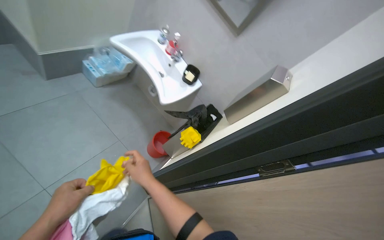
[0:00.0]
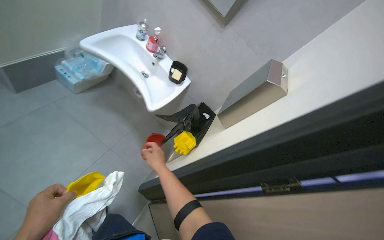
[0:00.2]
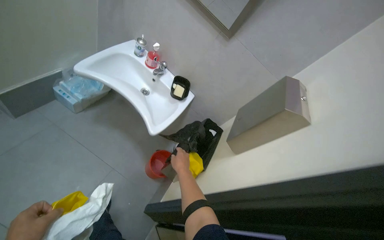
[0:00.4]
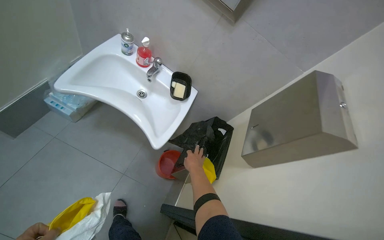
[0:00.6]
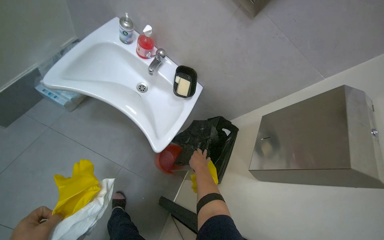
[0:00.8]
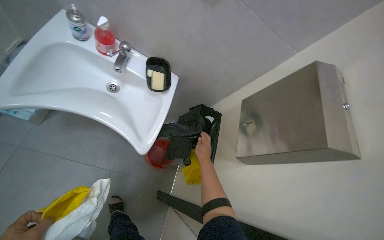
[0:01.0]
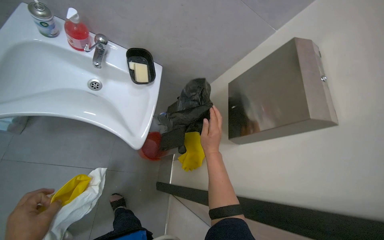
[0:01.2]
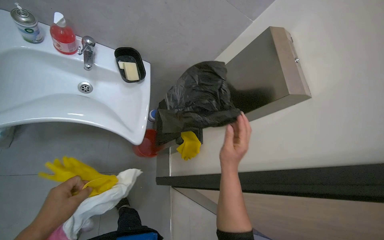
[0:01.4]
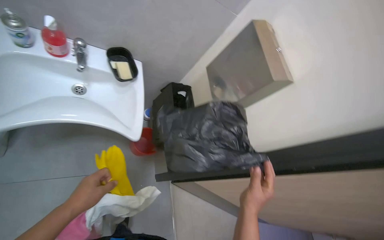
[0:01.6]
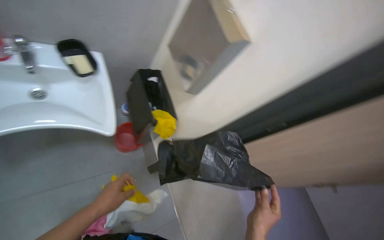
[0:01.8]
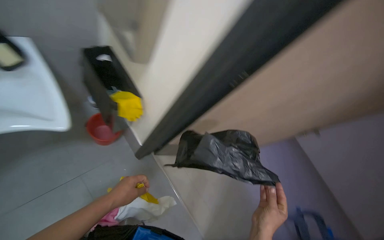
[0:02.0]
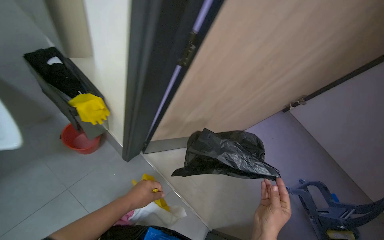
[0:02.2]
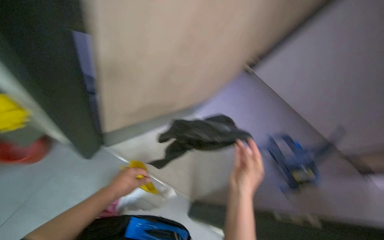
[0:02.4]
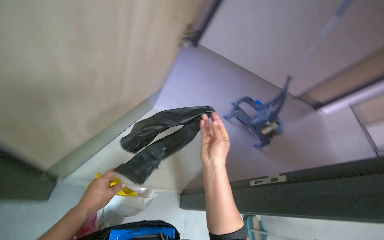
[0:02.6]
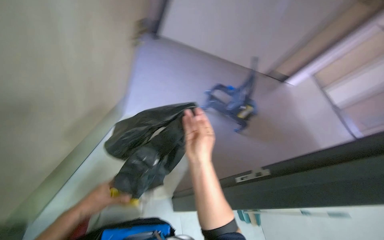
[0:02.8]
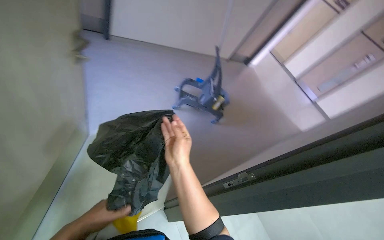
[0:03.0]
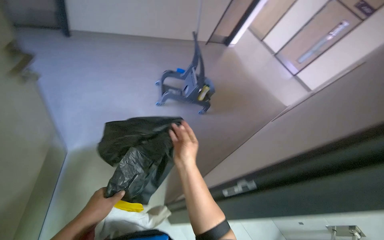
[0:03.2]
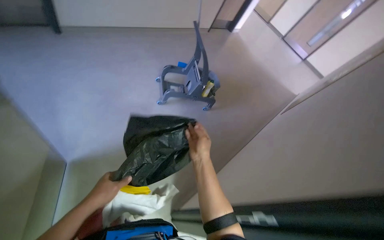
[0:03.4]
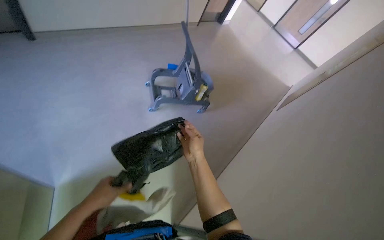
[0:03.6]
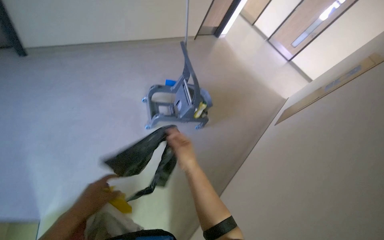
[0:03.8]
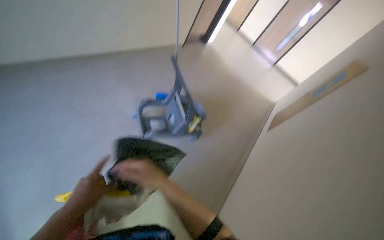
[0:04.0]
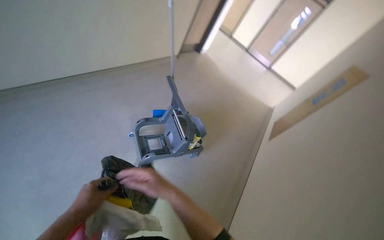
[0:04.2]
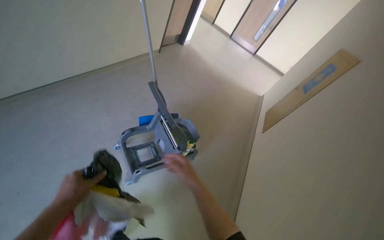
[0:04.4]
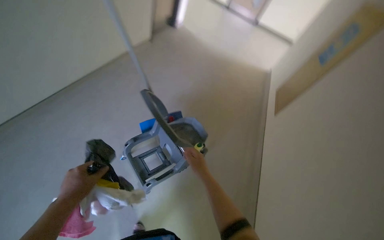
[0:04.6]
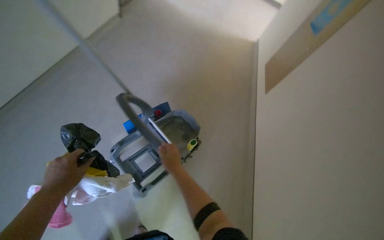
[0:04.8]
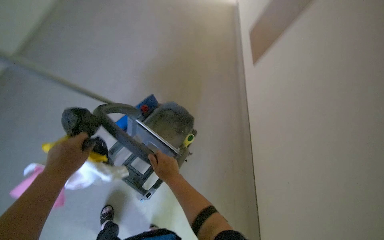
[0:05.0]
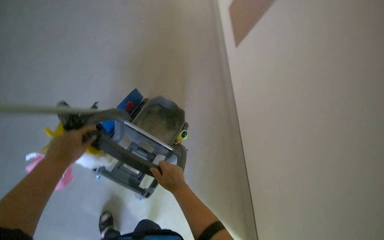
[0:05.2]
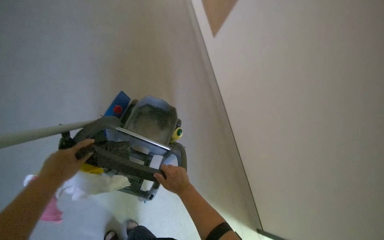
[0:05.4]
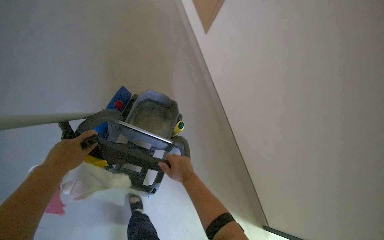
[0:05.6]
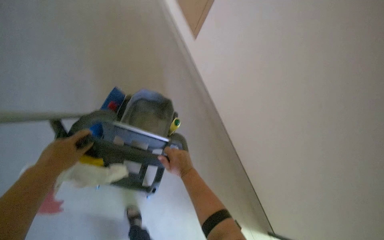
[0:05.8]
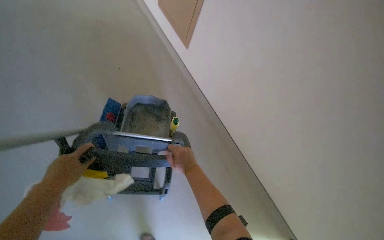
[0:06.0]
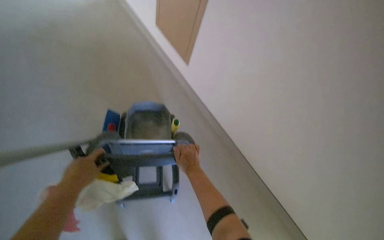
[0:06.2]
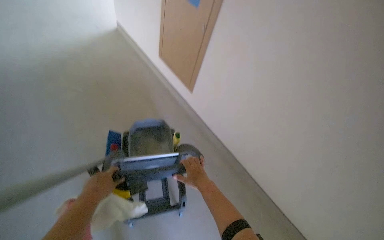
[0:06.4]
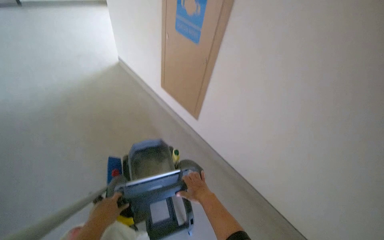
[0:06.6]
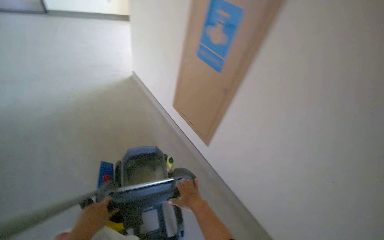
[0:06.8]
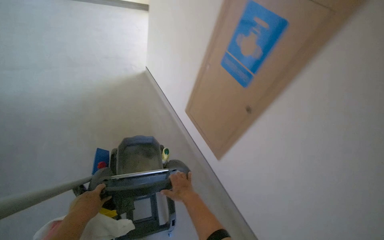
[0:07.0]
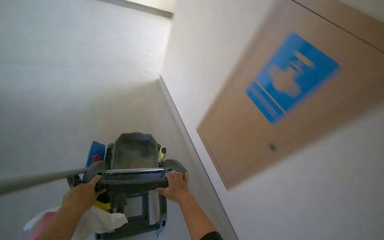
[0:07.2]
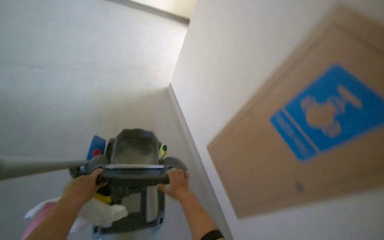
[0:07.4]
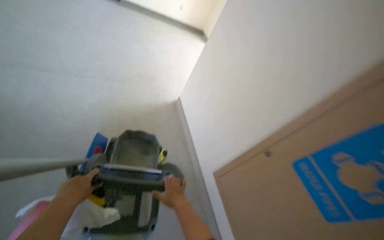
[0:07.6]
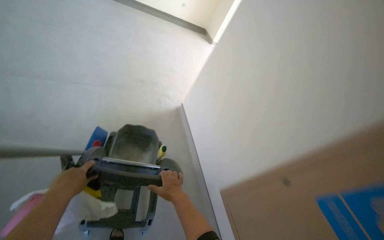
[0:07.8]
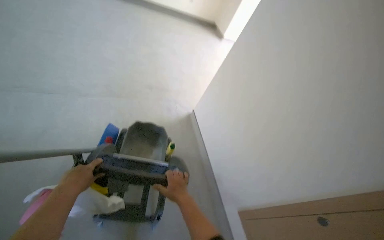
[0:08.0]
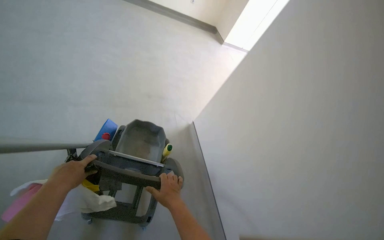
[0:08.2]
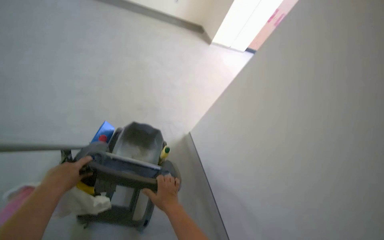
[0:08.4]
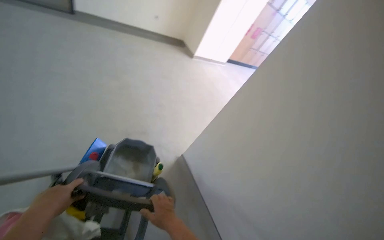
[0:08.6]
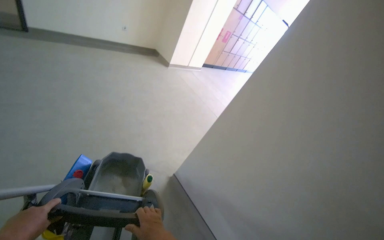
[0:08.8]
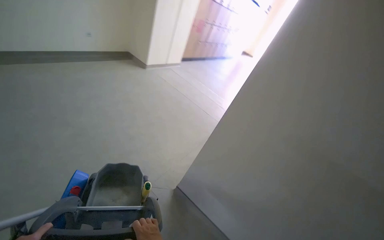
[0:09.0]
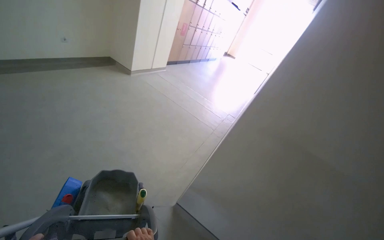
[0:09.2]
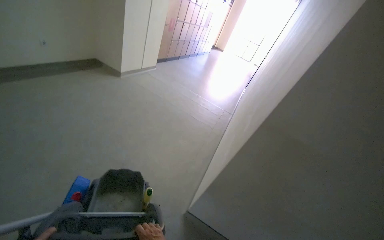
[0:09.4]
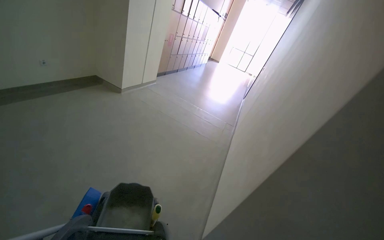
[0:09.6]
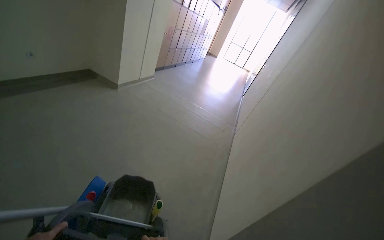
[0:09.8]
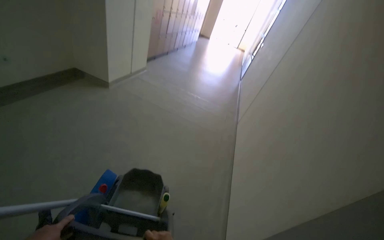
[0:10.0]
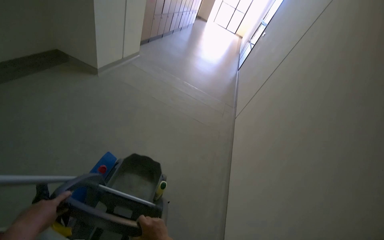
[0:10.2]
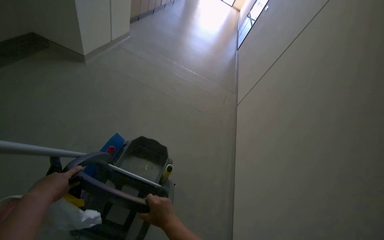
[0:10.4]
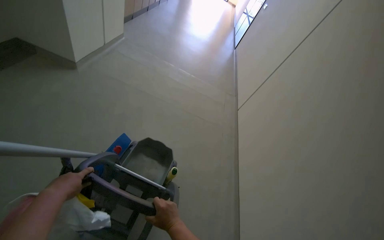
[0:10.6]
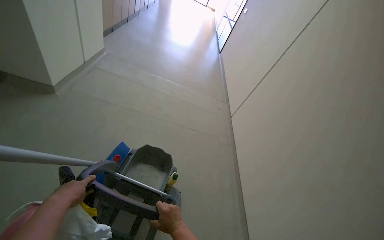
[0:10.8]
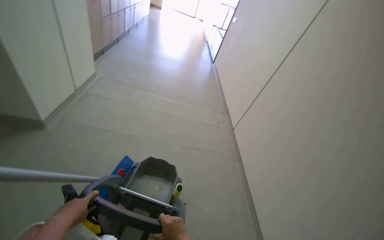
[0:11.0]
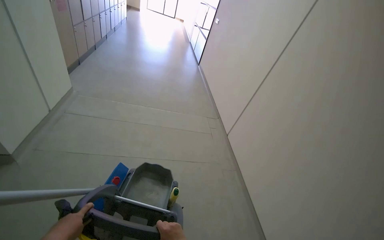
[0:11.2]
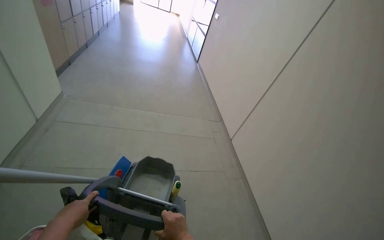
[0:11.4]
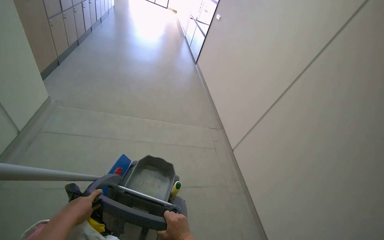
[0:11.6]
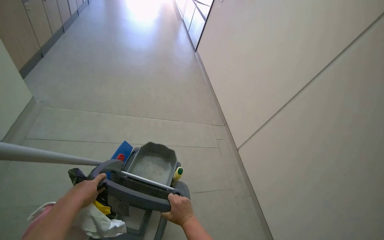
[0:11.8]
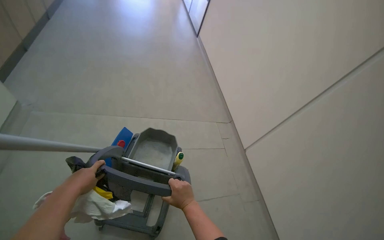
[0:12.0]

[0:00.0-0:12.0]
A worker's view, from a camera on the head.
Job: organizing items.
The whole recording: Bringing components to work area. The worker takes the required components and brings them to the work area.
0:00.0 to 0:01.6: The head travels some 60 cm. The head rotates about 45 degrees to the right. The wearer looks about 30 degrees further downward.
0:01.6 to 0:03.0: The camera travels about 80 cm. The head turns to the right by some 95 degrees. The wearer looks about 35 degrees further downward.
0:03.0 to 0:04.4: The wearer moves roughly 1 m. The wearer's head swings about 30 degrees to the right.
0:04.4 to 0:06.0: The wearer moves approximately 70 cm. The wearer looks approximately 55 degrees further to the right. The wearer looks approximately 35 degrees further downward.
0:06.0 to 0:07.6: The view tilts approximately 20 degrees upward.
0:10.4 to 0:12.0: The head travels approximately 60 cm. The wearer looks about 25 degrees further to the right.

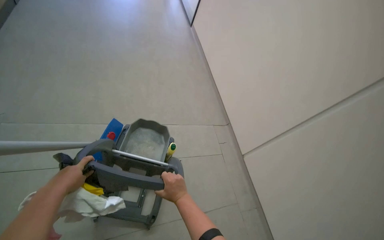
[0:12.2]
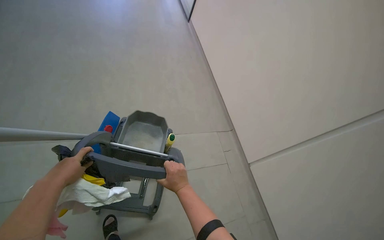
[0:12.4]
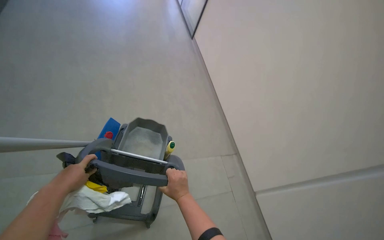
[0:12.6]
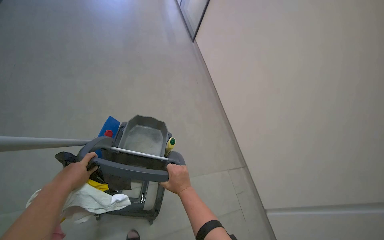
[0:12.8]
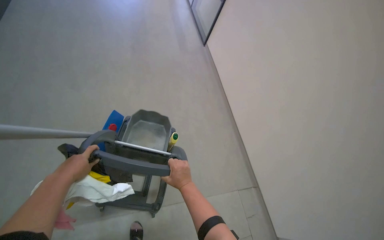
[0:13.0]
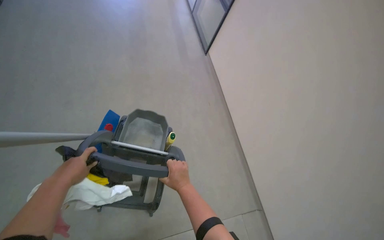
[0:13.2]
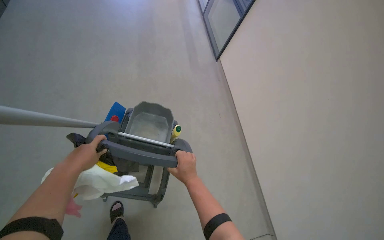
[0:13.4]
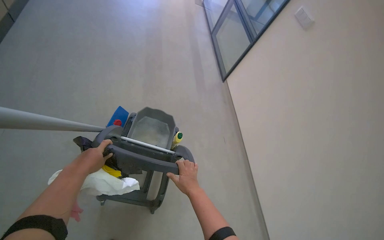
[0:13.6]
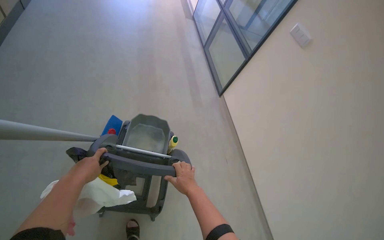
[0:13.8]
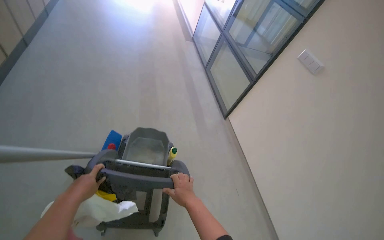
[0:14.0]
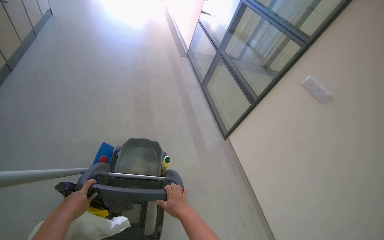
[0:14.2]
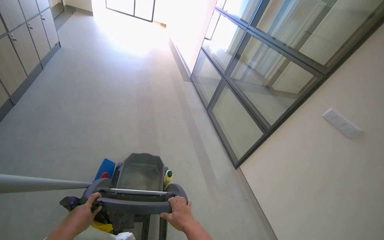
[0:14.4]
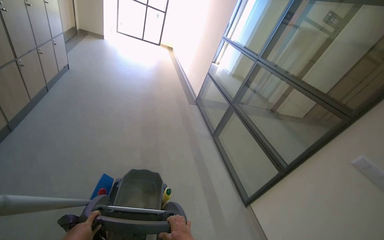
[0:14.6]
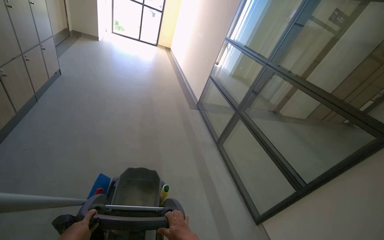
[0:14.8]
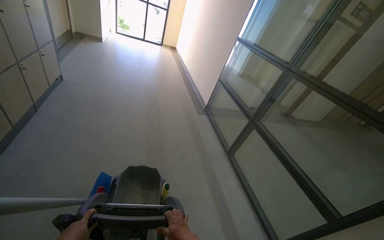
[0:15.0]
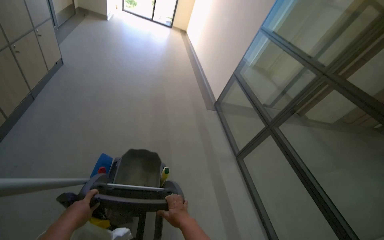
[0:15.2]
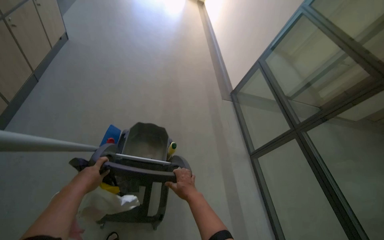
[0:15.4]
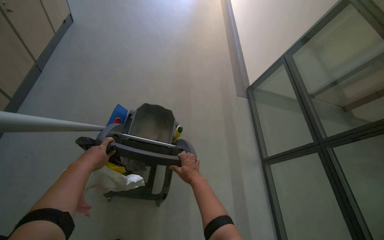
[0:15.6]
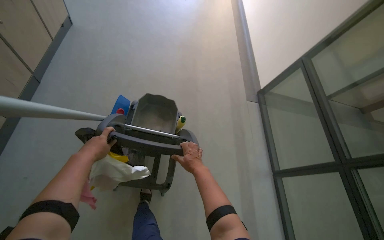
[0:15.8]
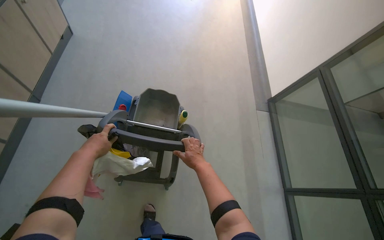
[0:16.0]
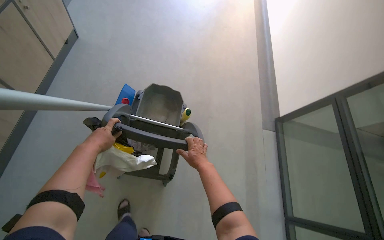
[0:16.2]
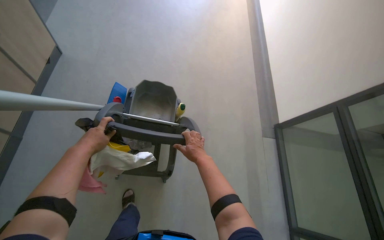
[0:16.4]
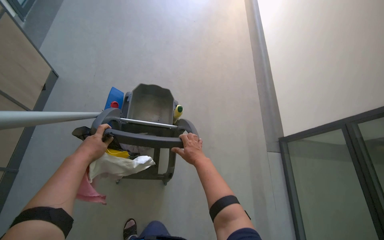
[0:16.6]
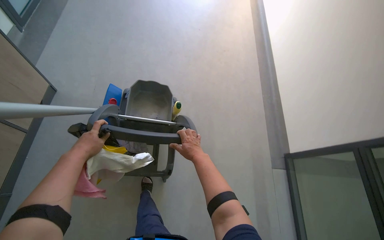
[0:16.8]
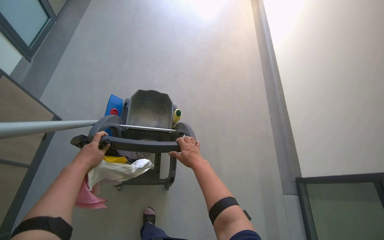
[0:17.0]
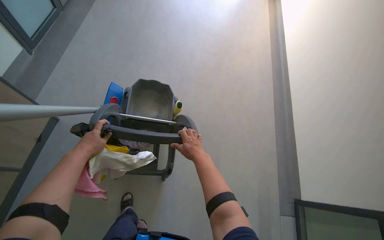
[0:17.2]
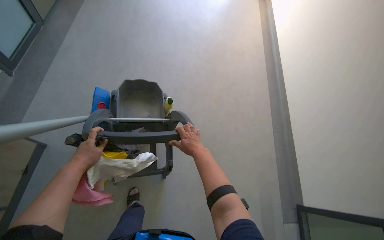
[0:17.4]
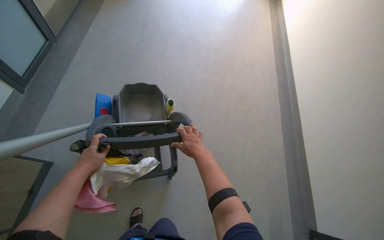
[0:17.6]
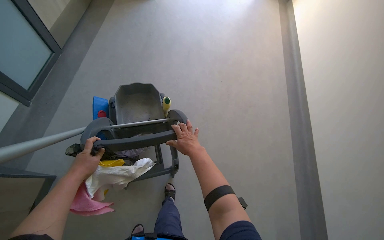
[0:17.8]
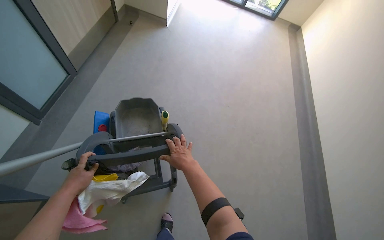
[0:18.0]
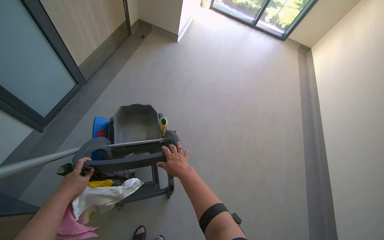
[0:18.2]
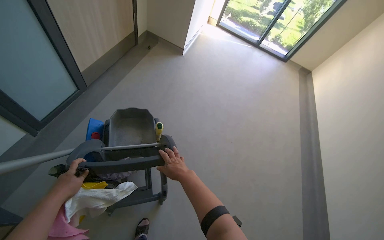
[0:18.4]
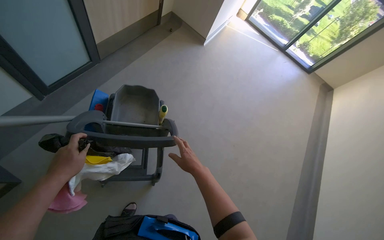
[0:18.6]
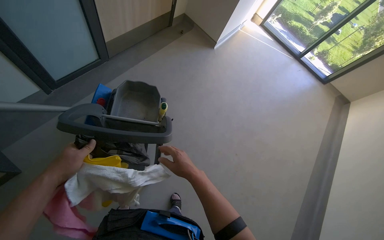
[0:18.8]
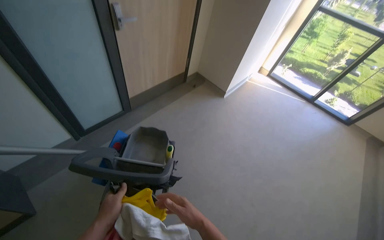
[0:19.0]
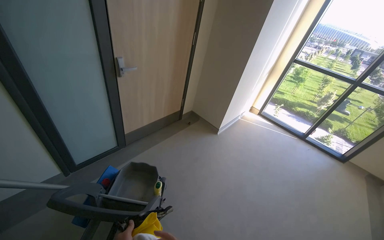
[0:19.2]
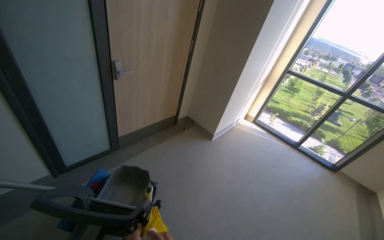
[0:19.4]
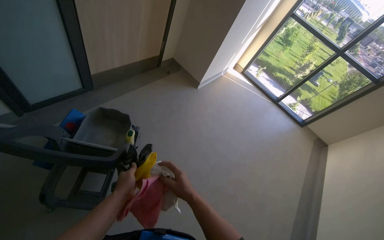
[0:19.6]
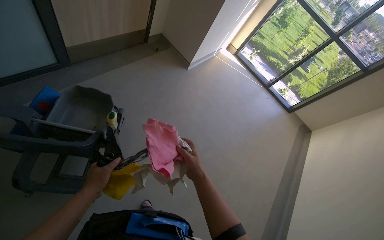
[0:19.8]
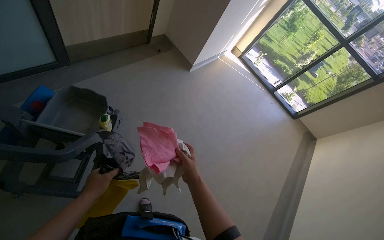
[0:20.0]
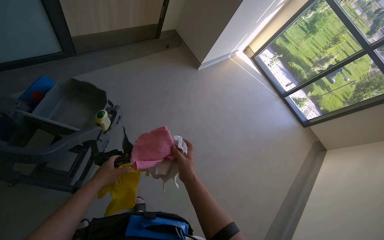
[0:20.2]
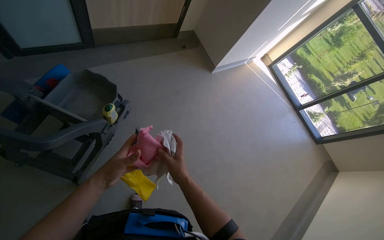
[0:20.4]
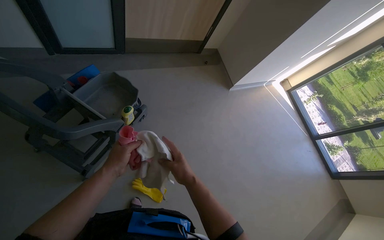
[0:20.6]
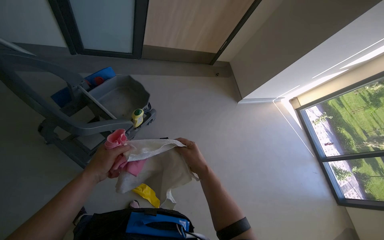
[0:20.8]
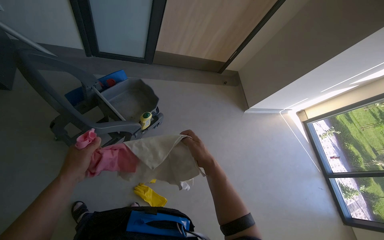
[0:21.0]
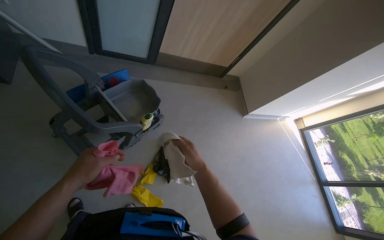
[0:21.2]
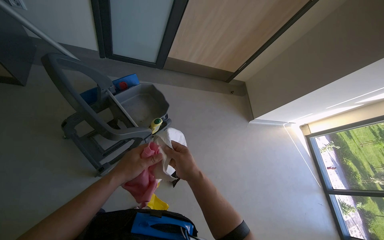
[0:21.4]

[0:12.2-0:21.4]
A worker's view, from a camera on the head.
Job: organizing items.
The whole recording: Bringing components to work area. The worker takes the required components and brings them to the work area.
0:12.2 to 0:13.8: The hands are busy where they are.
0:19.8 to 0:21.4: The wearer's head swings roughly 40 degrees to the left.
